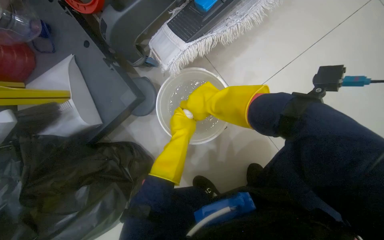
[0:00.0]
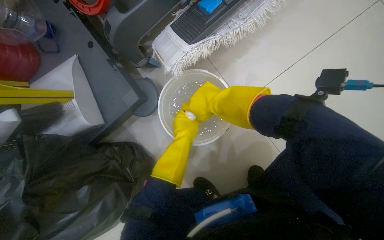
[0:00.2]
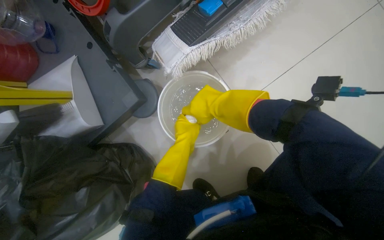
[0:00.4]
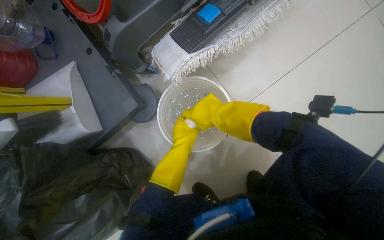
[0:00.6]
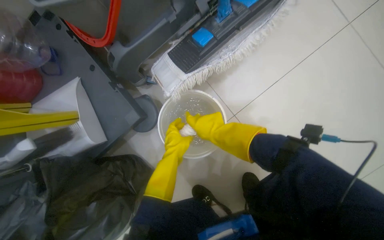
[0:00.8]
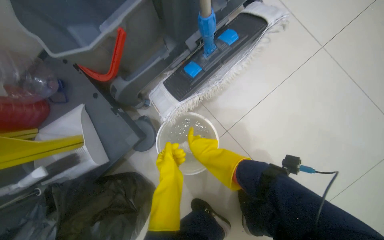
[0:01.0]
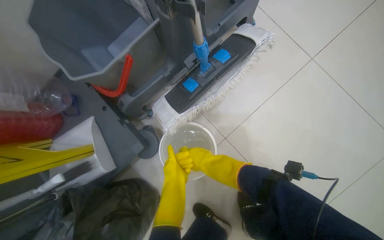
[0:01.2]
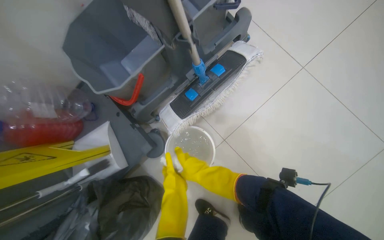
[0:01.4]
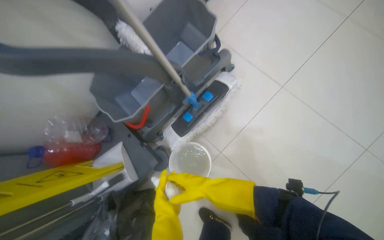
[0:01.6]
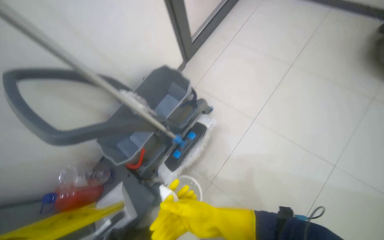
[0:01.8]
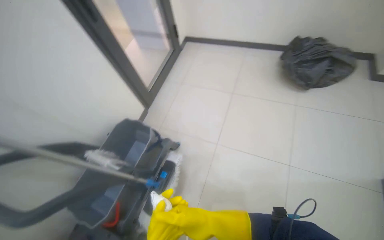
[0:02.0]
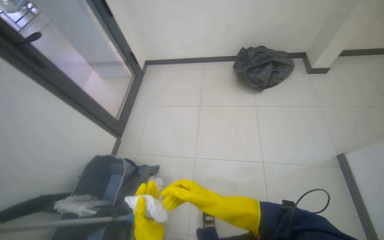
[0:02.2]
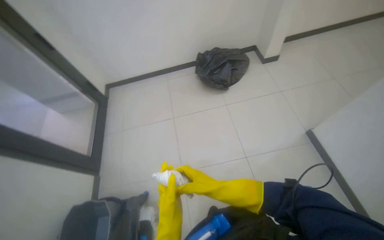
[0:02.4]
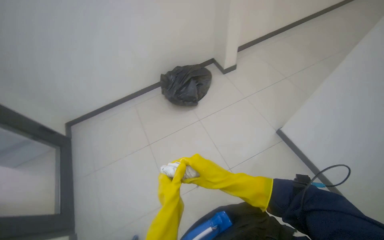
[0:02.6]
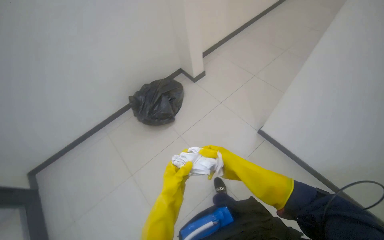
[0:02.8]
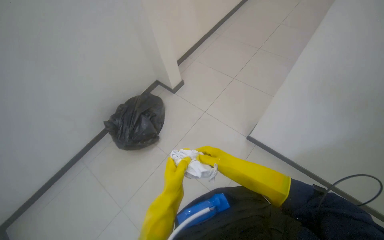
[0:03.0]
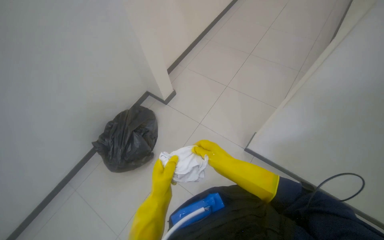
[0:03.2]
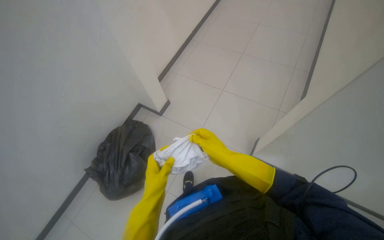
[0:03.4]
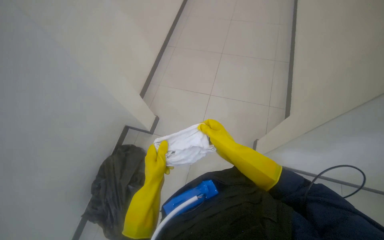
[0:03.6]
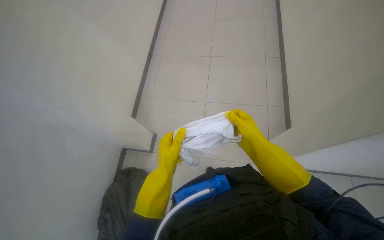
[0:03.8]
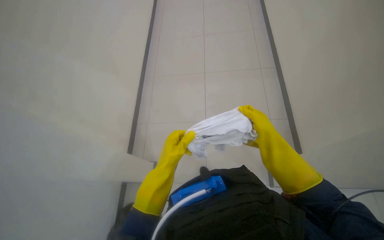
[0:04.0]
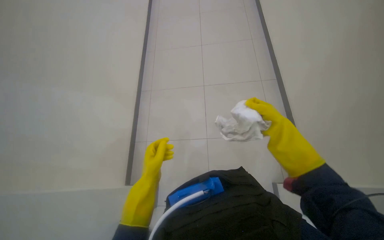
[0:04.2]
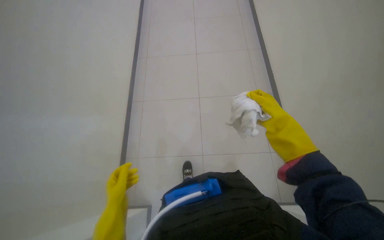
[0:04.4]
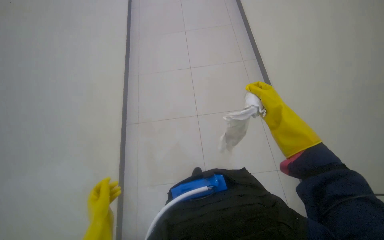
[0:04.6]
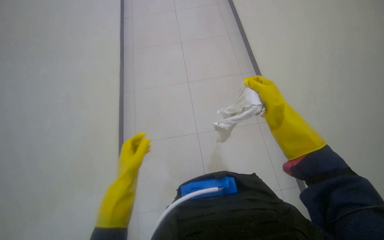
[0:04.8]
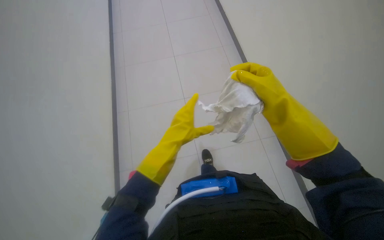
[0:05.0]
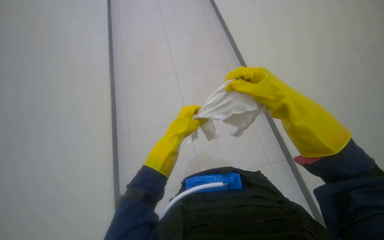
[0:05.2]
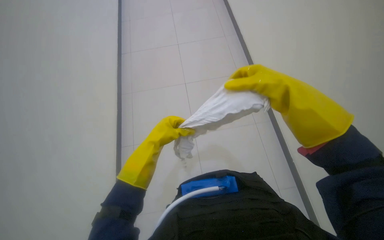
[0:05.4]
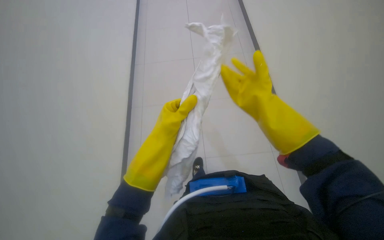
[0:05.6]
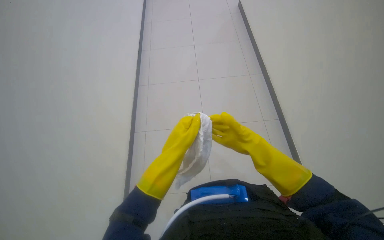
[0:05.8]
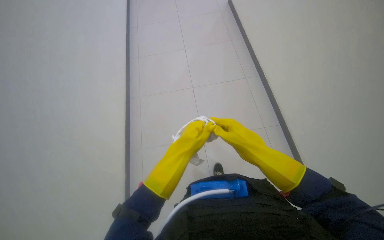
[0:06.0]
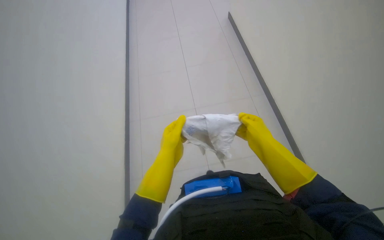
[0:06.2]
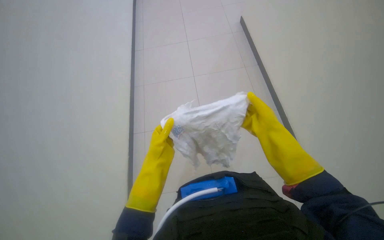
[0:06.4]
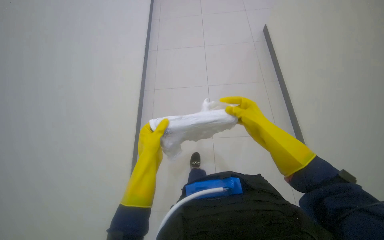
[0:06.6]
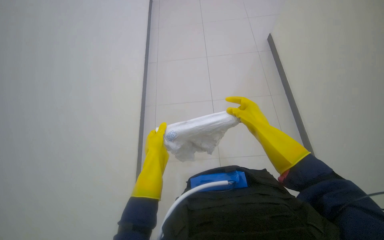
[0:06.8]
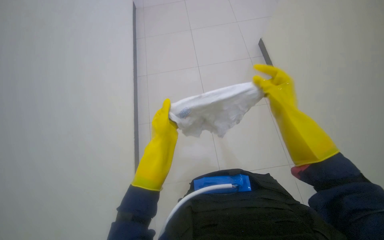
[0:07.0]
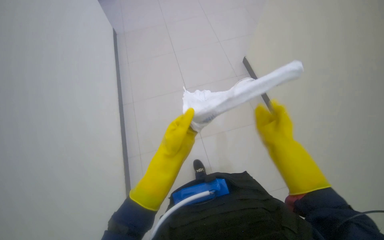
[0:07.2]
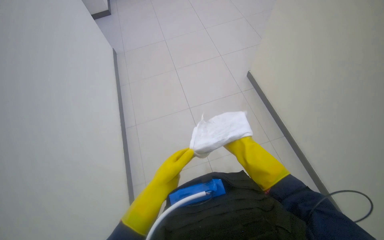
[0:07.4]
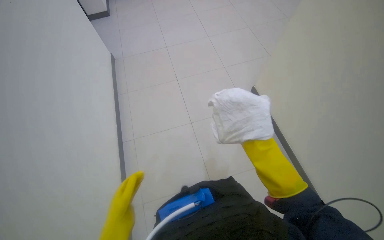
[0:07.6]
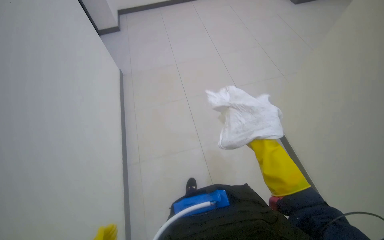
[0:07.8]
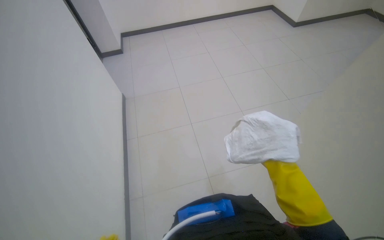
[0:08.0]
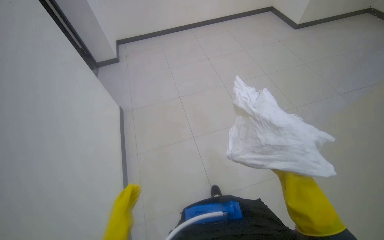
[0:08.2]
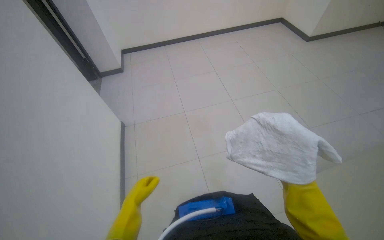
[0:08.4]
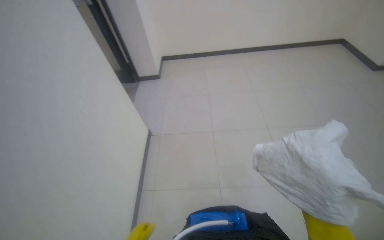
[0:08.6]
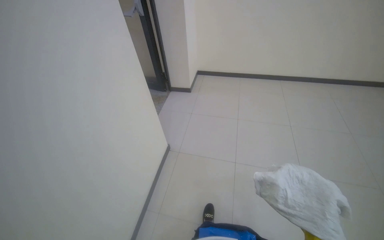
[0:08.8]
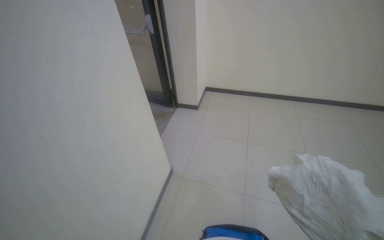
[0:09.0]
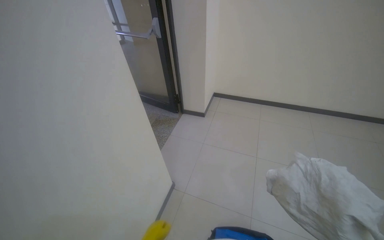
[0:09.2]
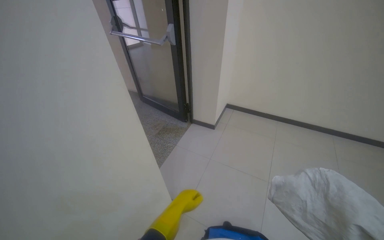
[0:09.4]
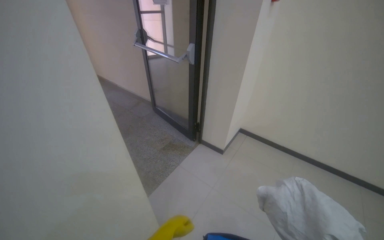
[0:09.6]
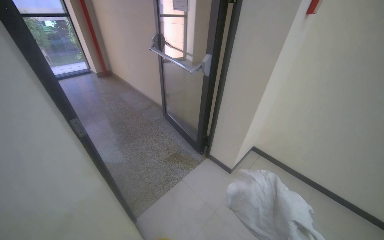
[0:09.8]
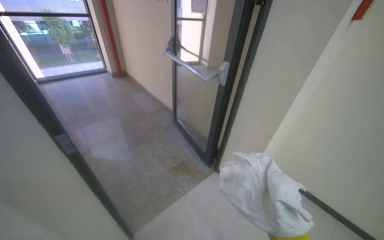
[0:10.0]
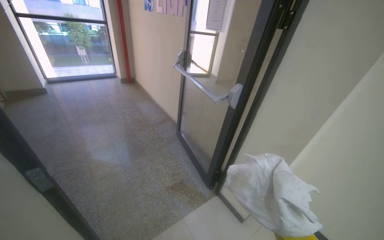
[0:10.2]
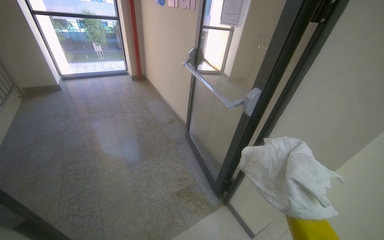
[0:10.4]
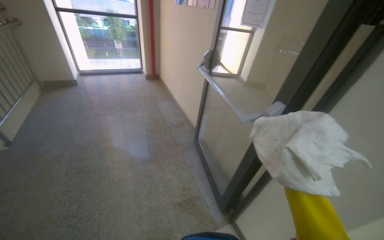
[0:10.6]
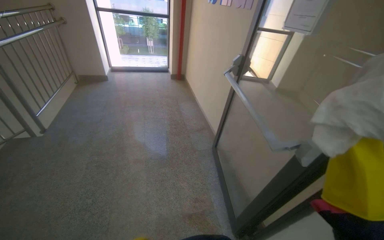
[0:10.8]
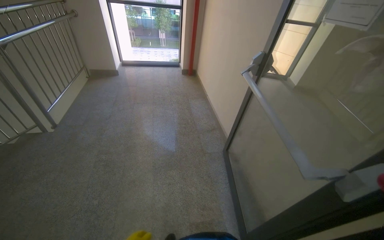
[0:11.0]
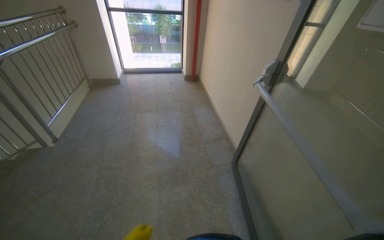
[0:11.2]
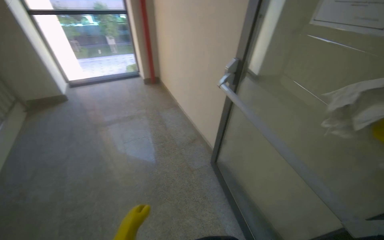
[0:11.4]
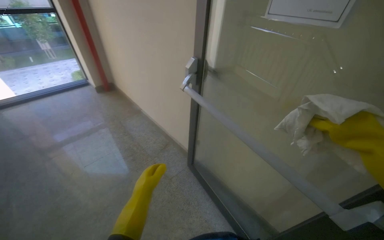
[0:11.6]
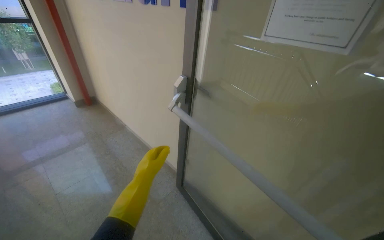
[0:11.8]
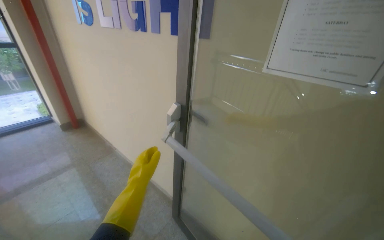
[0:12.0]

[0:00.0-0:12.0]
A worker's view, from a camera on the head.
Job: wiping surfaces.
The whole recording: Wiping various hallway surfaces. The worker wipes various surfaces in the hallway, including glass doors, handrails, and walls.
0:00.0 to 0:01.6: The camera travels about 40 cm. The view tilts roughly 15 degrees upward.
0:01.6 to 0:03.0: The camera travels some 90 cm. The head turns to the right by about 95 degrees. The wearer looks about 40 degrees further upward.
0:03.0 to 0:04.4: The camera travels some 70 cm. The wearer's head swings some 30 degrees to the right.
0:04.4 to 0:06.0: The right hand is displaced nearer to the camera, to the left and down the picture by about 30 cm. The left hand goes roughly 30 cm up the picture and nearer to the camera.
0:06.0 to 0:07.6: The left hand is displaced down the picture and to the left by about 20 cm.
0:07.6 to 0:09.0: The wearer moves roughly 50 cm. The wearer looks roughly 25 degrees further to the left. The view tips upward by roughly 10 degrees.
0:09.0 to 0:10.4: The wearer moves some 90 cm. The head turns to the left by approximately 45 degrees. The view tips upward by about 15 degrees.
0:10.4 to 0:12.0: The wearer moves roughly 90 cm. The head rotates some 20 degrees to the right.

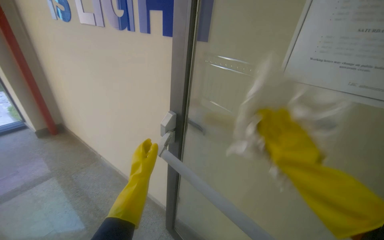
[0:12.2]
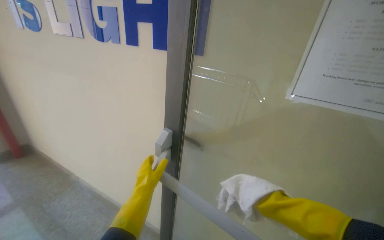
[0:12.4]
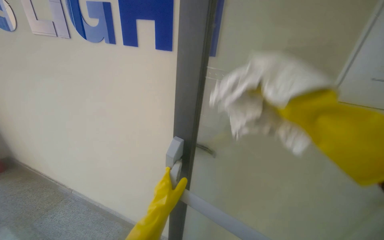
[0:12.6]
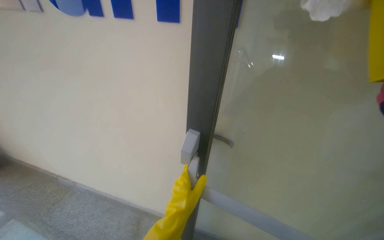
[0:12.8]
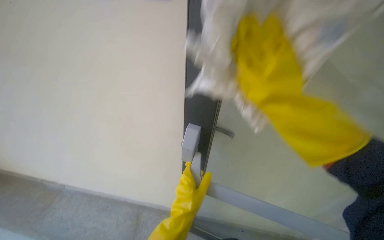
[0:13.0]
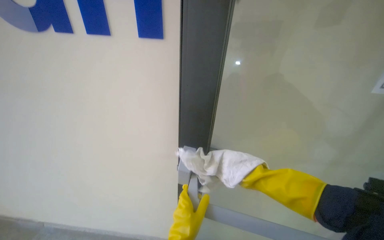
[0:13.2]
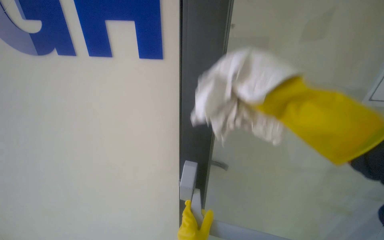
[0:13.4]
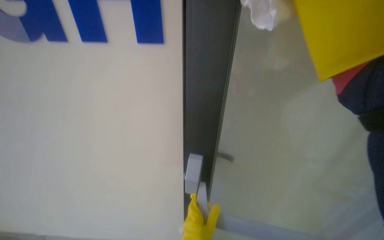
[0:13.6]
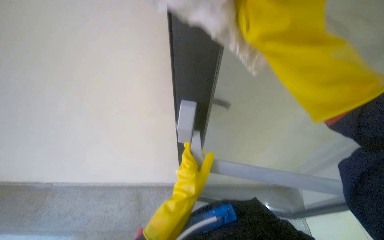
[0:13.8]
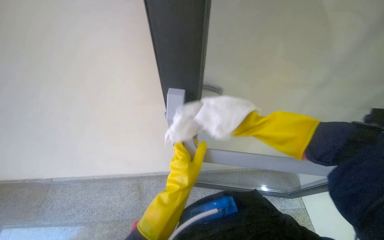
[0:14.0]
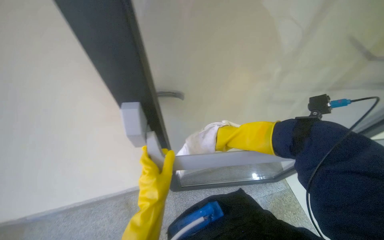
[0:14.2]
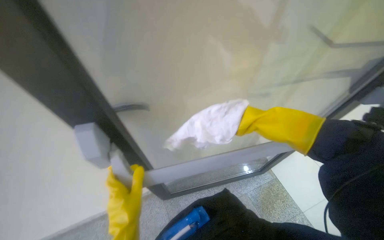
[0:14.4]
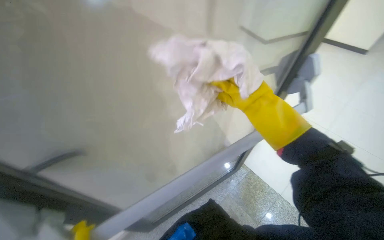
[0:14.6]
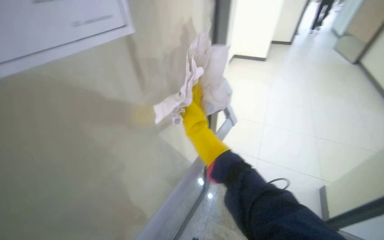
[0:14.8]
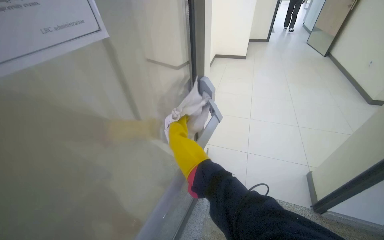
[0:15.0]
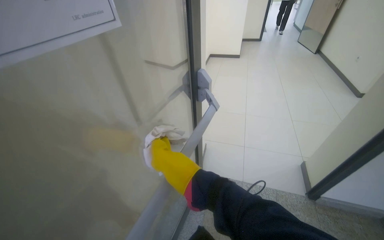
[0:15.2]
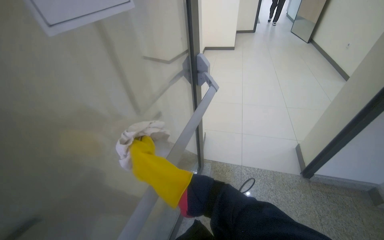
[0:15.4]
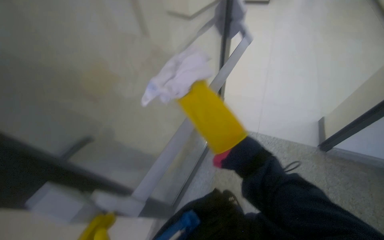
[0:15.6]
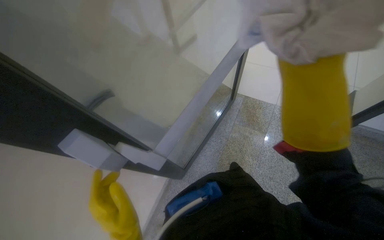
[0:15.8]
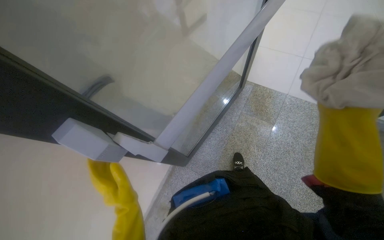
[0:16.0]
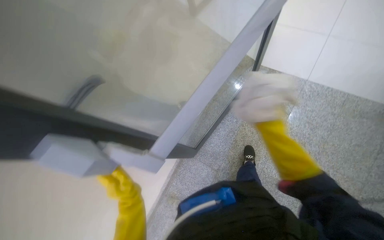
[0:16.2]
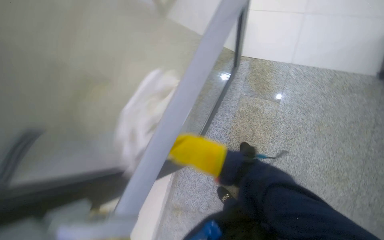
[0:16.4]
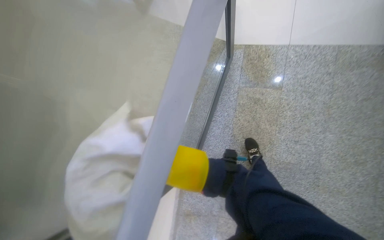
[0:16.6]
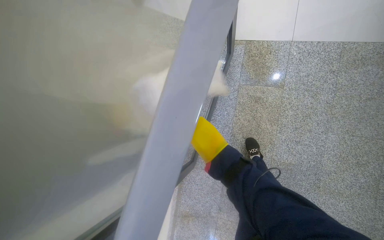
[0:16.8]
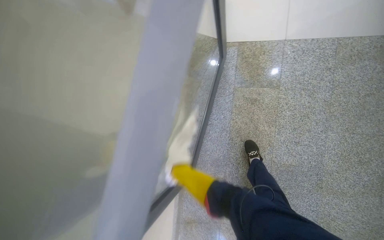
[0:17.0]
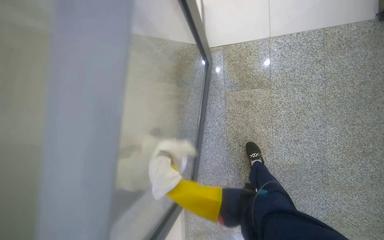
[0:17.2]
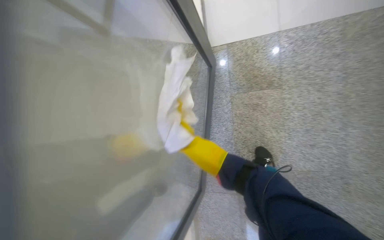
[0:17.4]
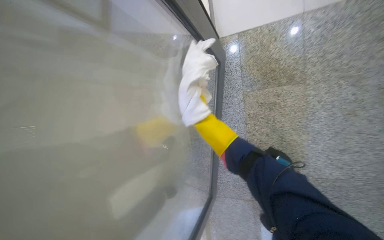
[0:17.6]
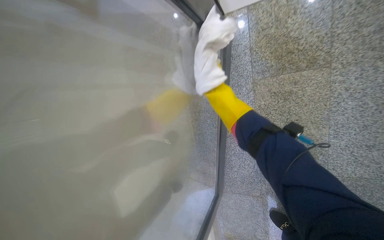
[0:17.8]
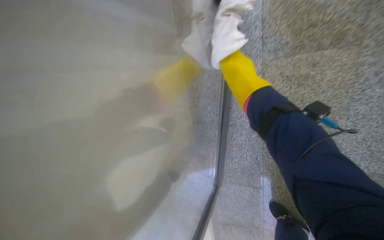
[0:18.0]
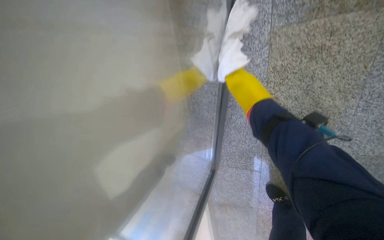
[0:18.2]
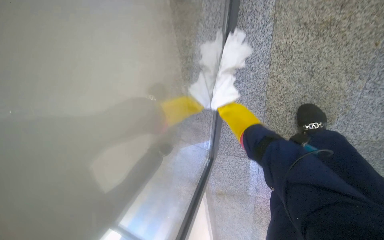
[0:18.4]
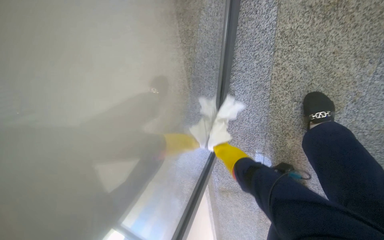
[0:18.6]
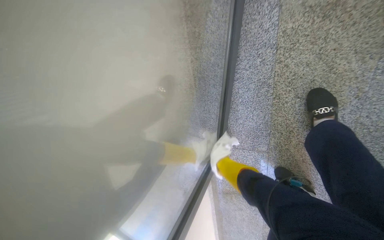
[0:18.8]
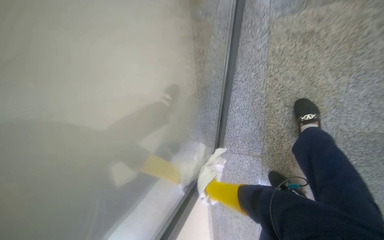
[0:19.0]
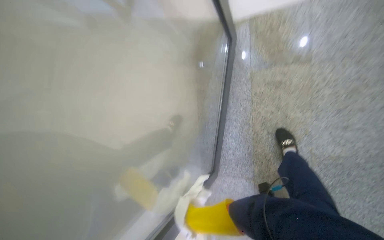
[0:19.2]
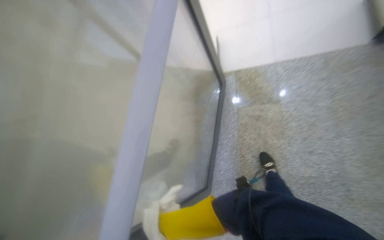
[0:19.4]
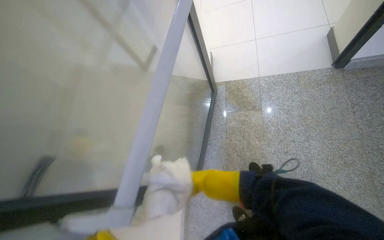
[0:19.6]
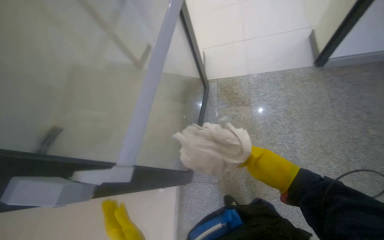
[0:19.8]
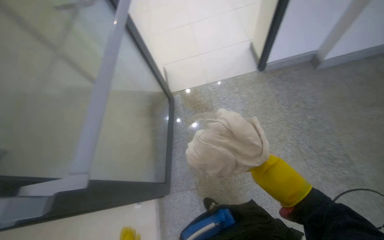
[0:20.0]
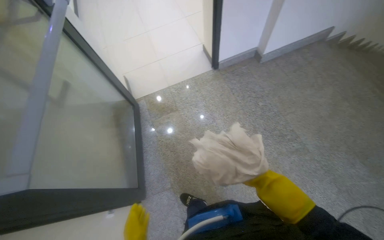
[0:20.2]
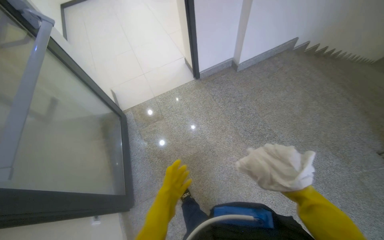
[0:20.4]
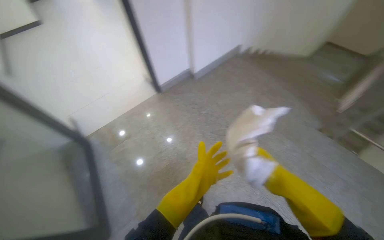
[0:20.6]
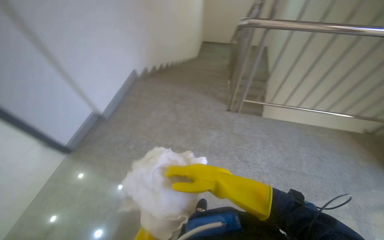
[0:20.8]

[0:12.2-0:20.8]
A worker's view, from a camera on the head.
Job: wiping surfaces.
The whole recording: Wiping various hallway surfaces. The worker wipes various surfaces in the hallway, including glass doors, handrails, and walls.
0:12.2 to 0:13.6: The head rotates approximately 30 degrees to the right.
0:13.6 to 0:15.0: The wearer's head swings roughly 60 degrees to the right. The camera pitches downward, by roughly 20 degrees.
0:15.0 to 0:16.6: The view tilts about 40 degrees downward.
0:16.6 to 0:18.0: The camera travels some 60 cm. The wearer looks approximately 20 degrees further downward.
0:18.0 to 0:19.4: The wearer moves roughly 50 cm. The camera pitches upward, by roughly 25 degrees.
0:19.4 to 0:20.8: The camera is carried roughly 90 cm. The head turns to the right by some 80 degrees. The camera pitches upward, by approximately 30 degrees.
